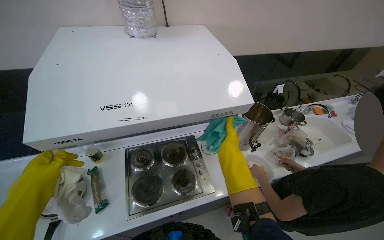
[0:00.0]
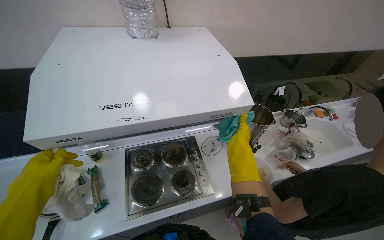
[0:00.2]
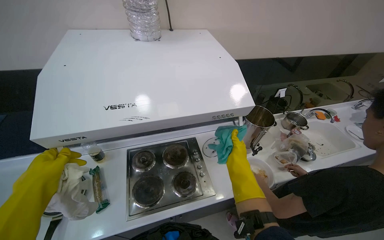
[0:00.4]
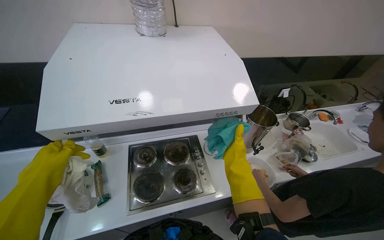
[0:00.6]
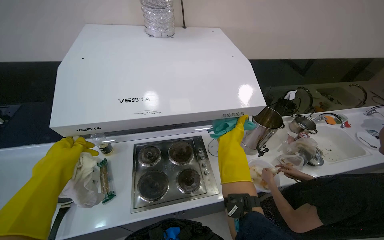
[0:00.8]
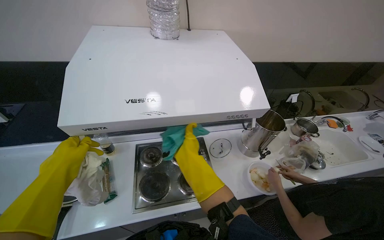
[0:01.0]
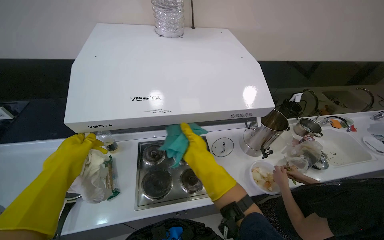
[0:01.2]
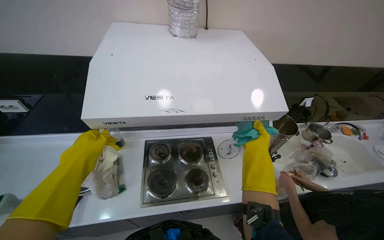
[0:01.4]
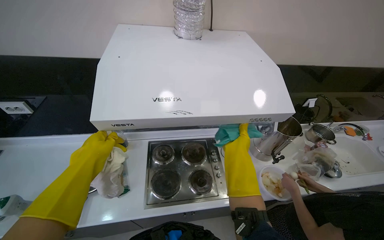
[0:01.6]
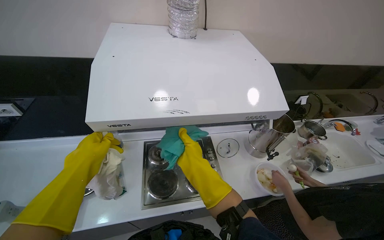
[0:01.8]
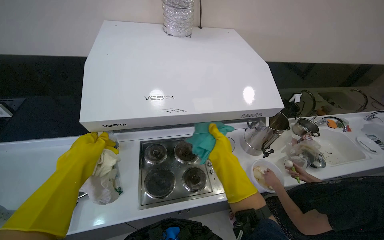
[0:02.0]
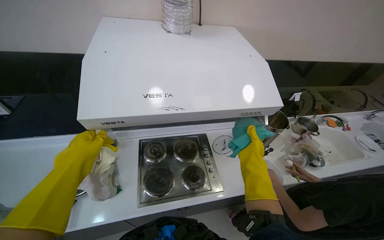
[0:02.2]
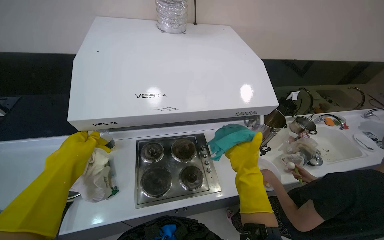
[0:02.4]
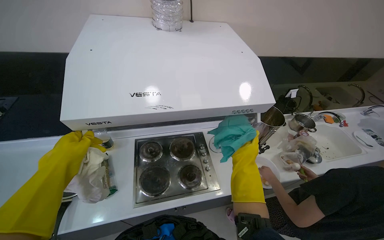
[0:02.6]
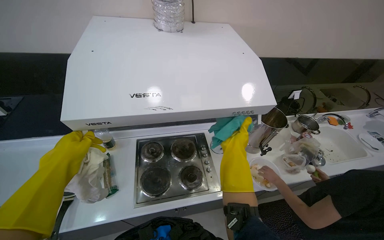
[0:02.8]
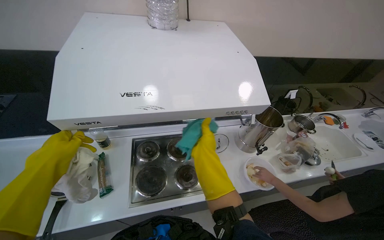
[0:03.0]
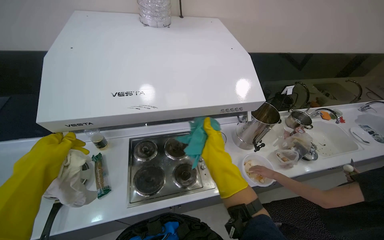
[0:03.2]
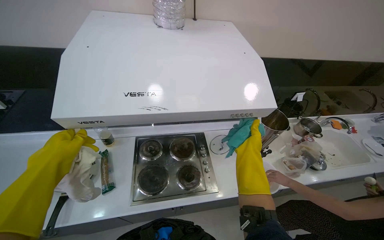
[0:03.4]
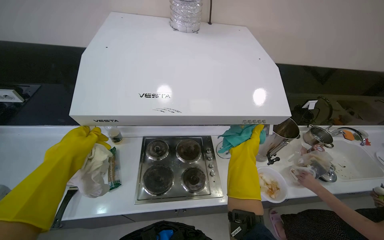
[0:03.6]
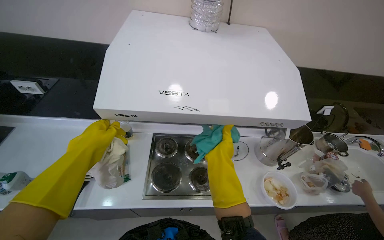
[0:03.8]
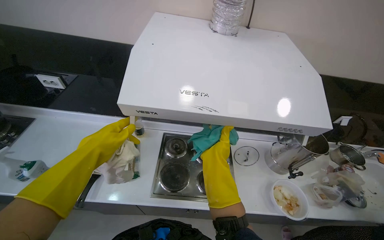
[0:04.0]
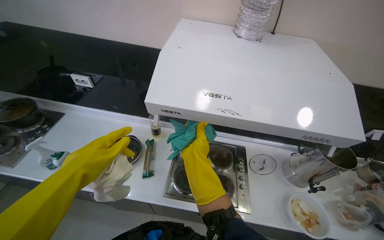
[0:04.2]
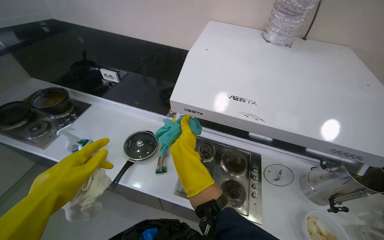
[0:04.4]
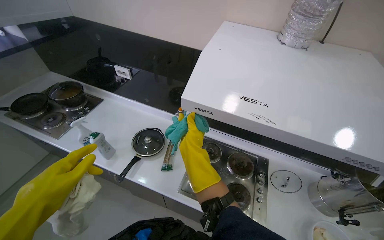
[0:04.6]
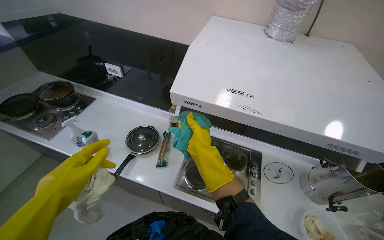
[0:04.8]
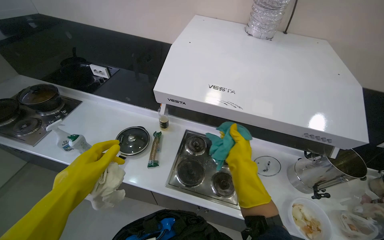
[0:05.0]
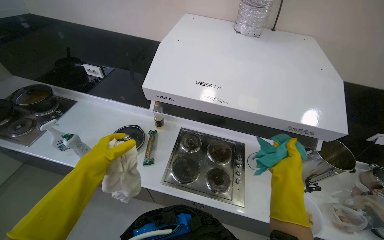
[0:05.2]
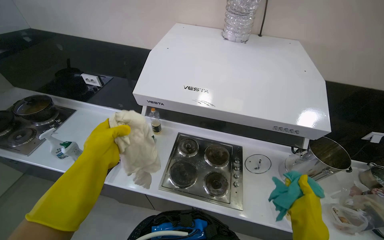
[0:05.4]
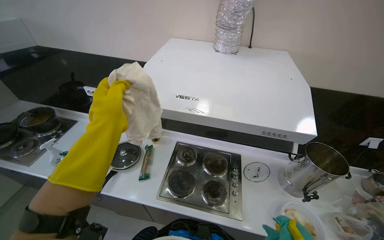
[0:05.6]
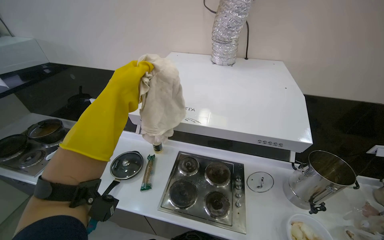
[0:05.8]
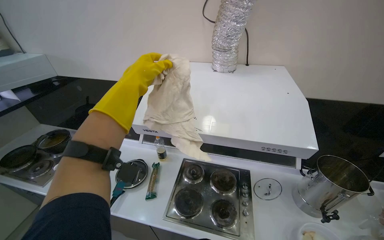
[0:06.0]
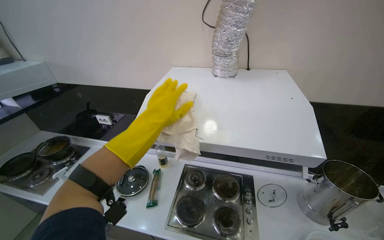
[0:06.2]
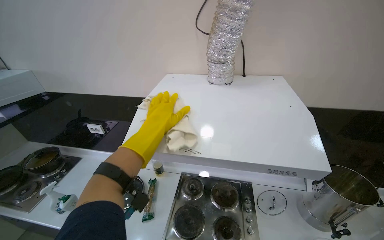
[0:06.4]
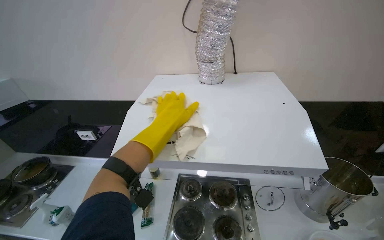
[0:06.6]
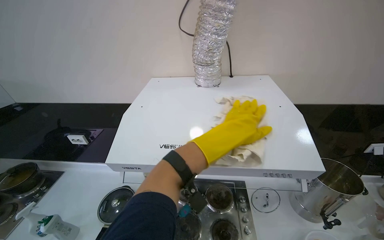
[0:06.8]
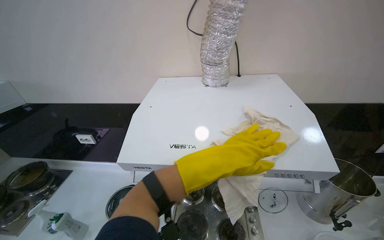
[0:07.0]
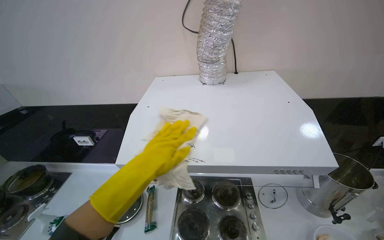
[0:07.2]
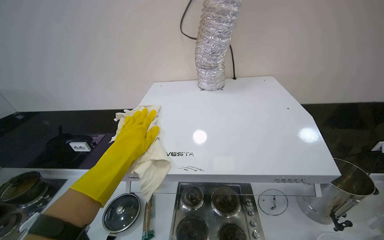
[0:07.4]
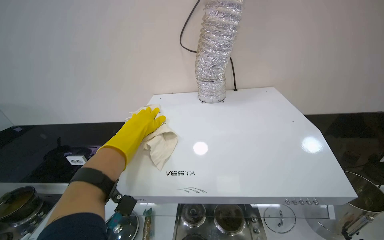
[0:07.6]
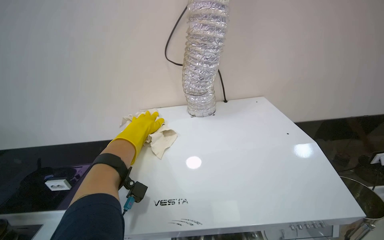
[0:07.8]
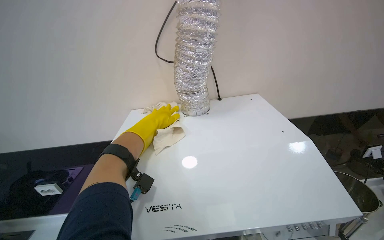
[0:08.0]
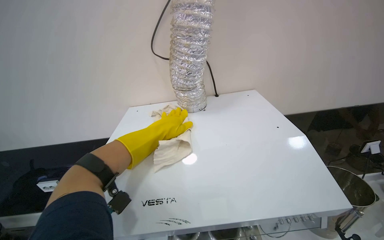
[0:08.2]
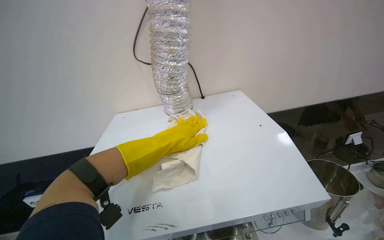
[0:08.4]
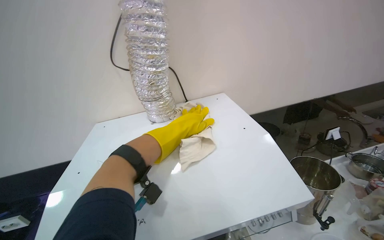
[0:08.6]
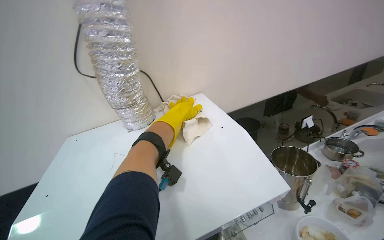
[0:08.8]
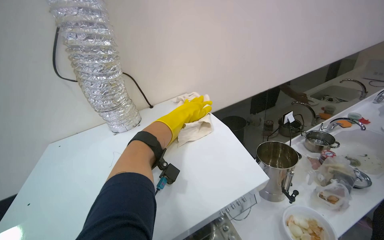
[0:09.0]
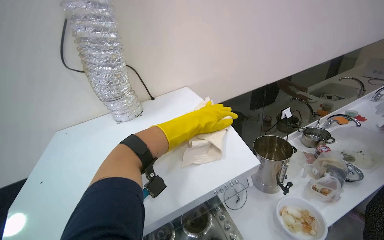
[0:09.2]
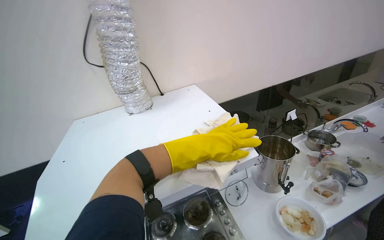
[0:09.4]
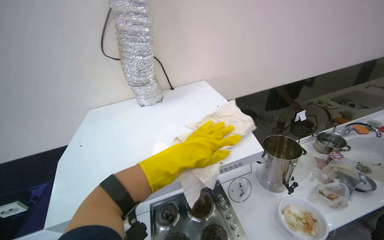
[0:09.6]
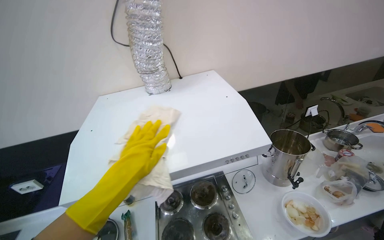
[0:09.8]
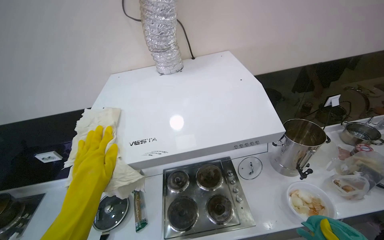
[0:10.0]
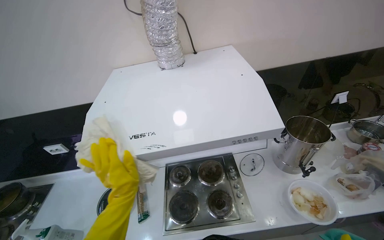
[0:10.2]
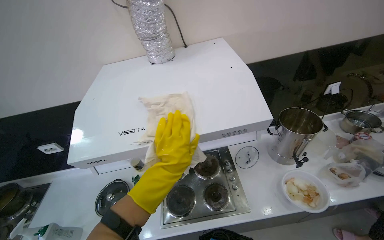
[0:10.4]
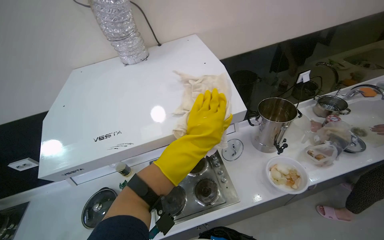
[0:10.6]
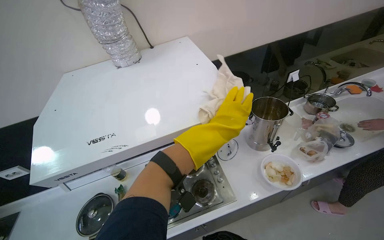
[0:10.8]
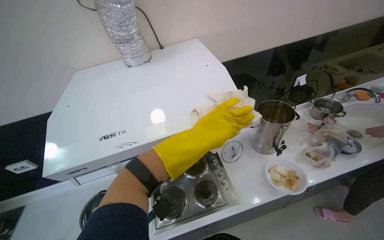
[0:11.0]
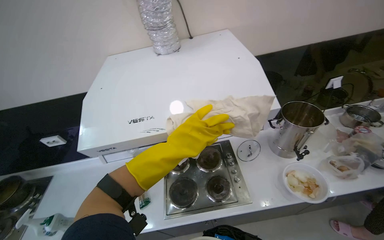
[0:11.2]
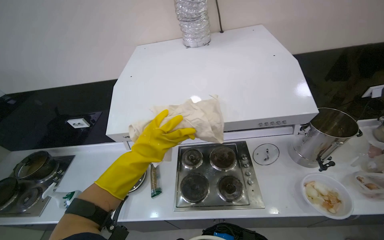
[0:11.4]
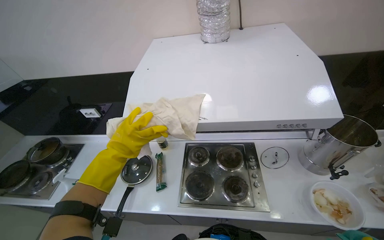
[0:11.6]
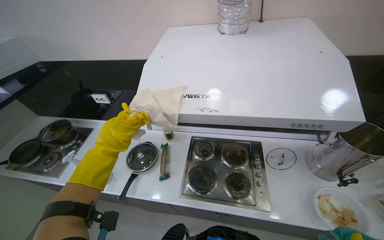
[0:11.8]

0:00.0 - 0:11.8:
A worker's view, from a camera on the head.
Job: cleaning kitchen.
The whole recording: Wiping top of range hood. The worker wipes the top surface of the range hood with a cloth.
0:00.0 - 0:01.4: The right hand swings left and right, approximately 20 cm each way, with 2 reversals.
0:01.4 - 0:03.0: The right hand swings left and right, about 20 cm each way, with 2 reversals.
0:03.0 - 0:04.4: The wearer looks approximately 30 degrees further to the left. The right hand reaches roughly 15 cm to the right, then returns.
0:04.4 - 0:06.0: The left hand goes approximately 40 cm to the right and up the picture.
0:06.0 - 0:07.4: The left hand reaches roughly 25 cm to the right, then returns.
0:07.4 - 0:08.8: The wearer's head swings about 25 degrees to the right. The left hand shifts about 50 cm to the right, up the picture and farther from the camera.
0:08.8 - 0:10.4: The camera pitches downward, by roughly 15 degrees. The left hand swings left and right, approximately 30 cm each way, with 2 reversals.
0:10.4 - 0:11.8: The left hand travels to the left by some 30 cm.

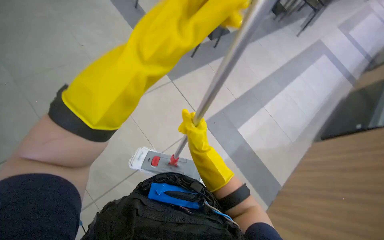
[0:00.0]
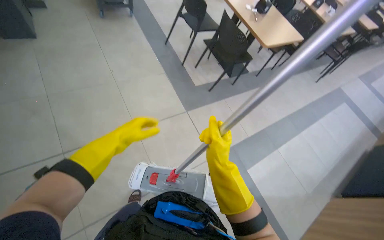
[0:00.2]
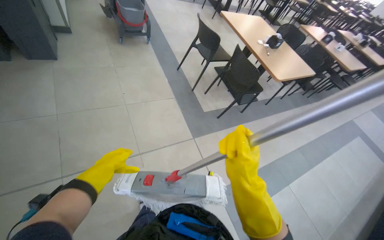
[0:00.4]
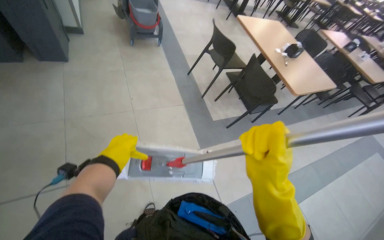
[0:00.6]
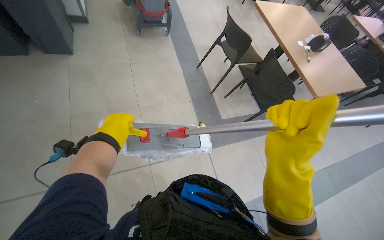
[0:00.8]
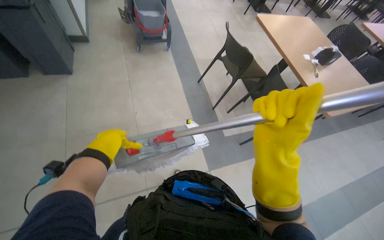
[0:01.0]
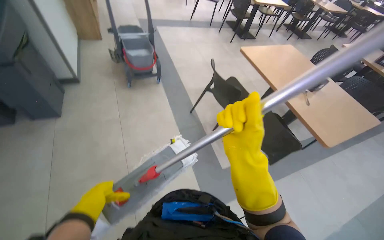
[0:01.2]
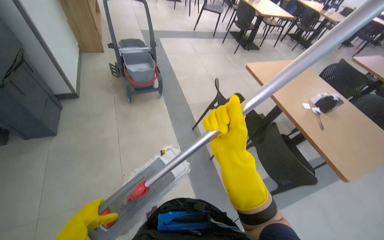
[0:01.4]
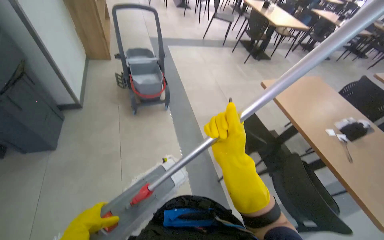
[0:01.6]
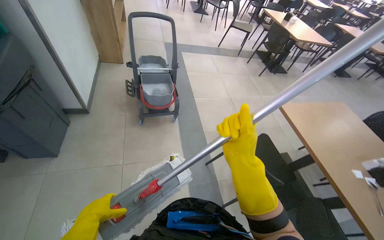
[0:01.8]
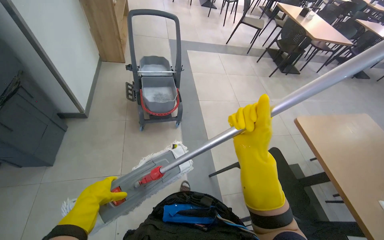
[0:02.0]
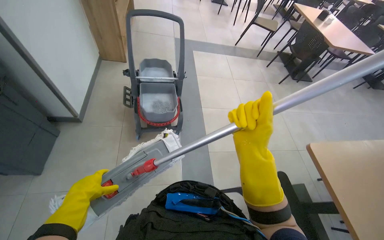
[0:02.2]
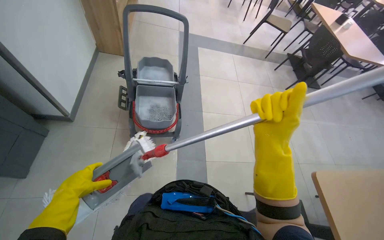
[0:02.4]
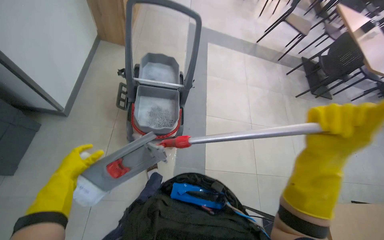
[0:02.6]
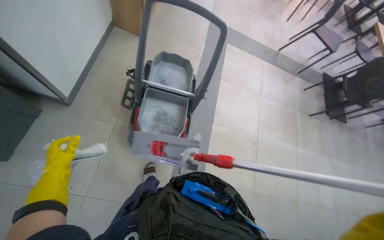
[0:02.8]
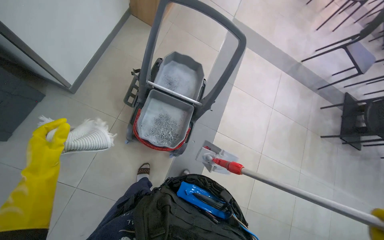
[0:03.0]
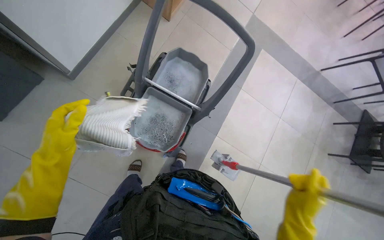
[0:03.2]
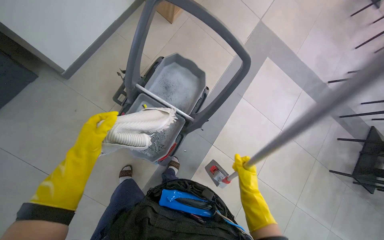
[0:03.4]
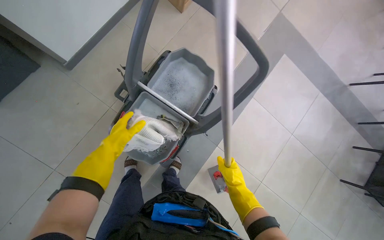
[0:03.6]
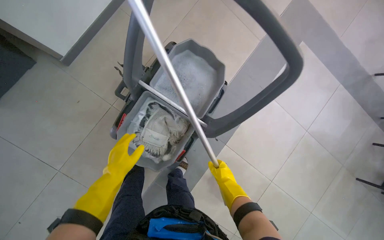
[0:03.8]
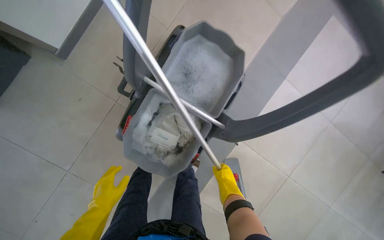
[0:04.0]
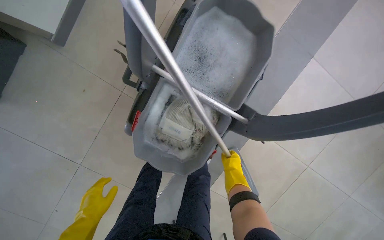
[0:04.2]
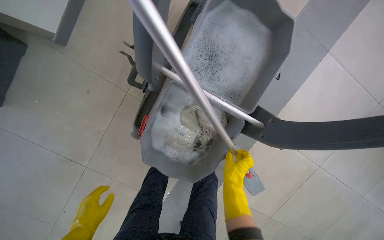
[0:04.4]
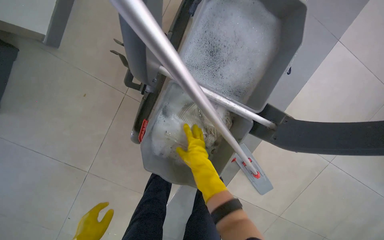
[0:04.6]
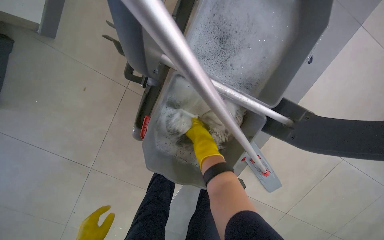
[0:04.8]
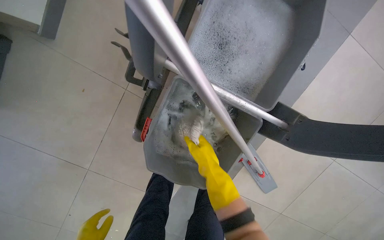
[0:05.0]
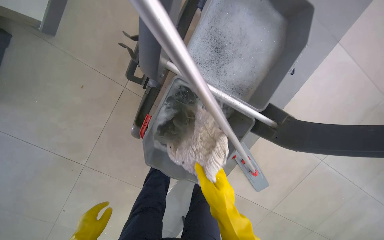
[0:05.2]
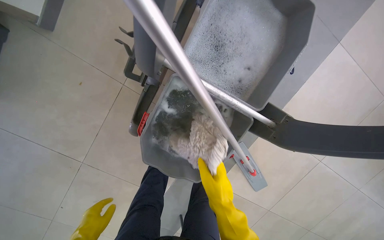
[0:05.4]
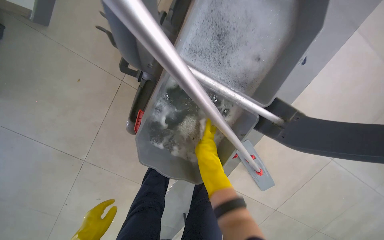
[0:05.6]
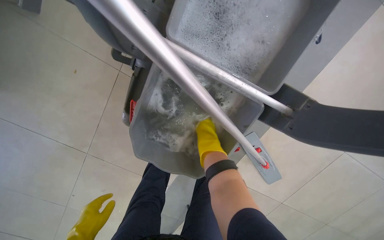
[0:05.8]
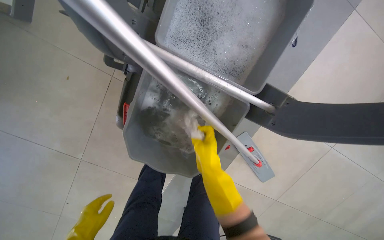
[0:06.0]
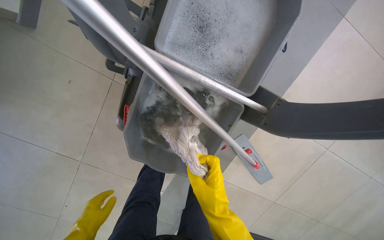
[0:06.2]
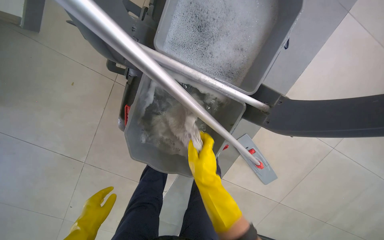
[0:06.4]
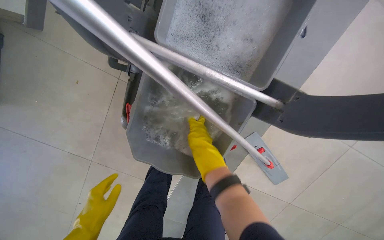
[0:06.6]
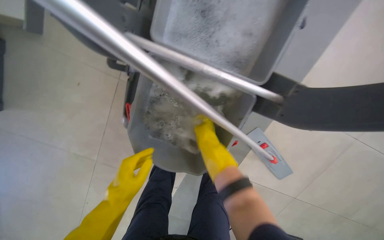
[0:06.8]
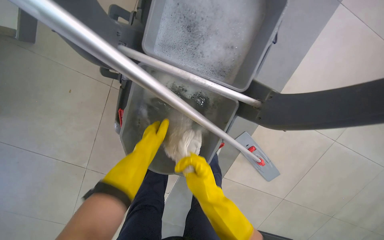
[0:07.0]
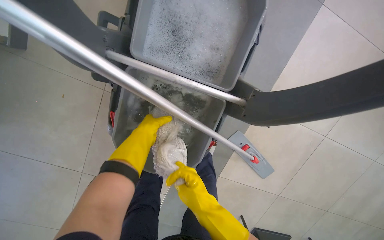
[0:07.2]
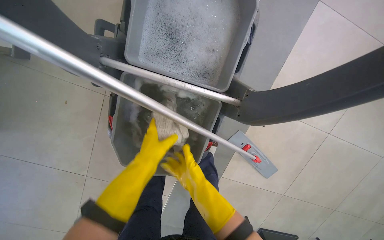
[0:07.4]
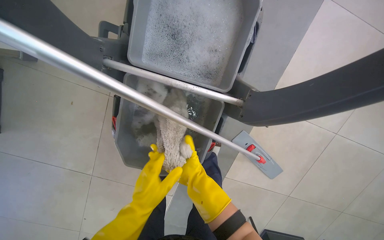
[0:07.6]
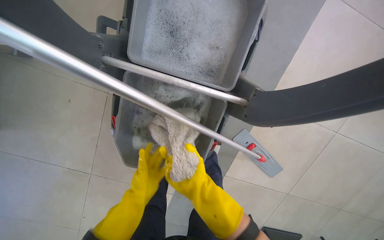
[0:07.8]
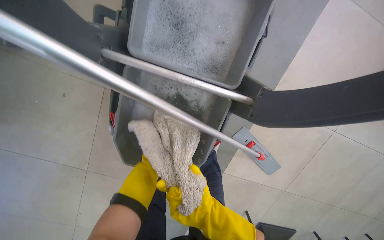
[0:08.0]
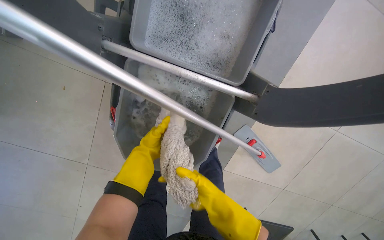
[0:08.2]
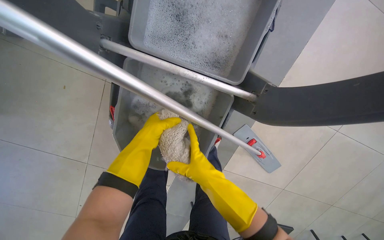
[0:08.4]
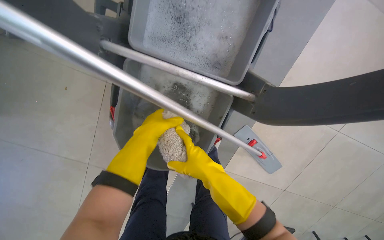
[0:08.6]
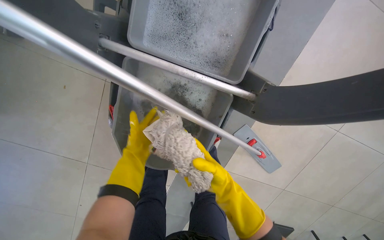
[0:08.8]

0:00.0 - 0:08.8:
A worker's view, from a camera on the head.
Job: preparing cleaning supplies.
The whole recording: Managing cleaning equipment and items. The worker removes the mop head and wrings it in the cleaning bucket.
0:00.0 - 0:01.4: The head travels about 80 cm. The wearer's head swings some 20 degrees to the left. The view tips upward by some 25 degrees.
0:01.4 - 0:03.0: The head travels roughly 1 m. The head turns to the left by approximately 35 degrees.
0:03.0 - 0:04.4: The wearer moves some 60 cm. The head turns to the left by approximately 20 degrees. The camera pitches downward, by approximately 25 degrees.
0:04.4 - 0:05.8: The right hand swings up and down the picture, roughly 15 cm each way, with 2 reversals.
0:05.8 - 0:07.4: The right hand goes up and down the picture, approximately 15 cm each way, reversing 2 times.
0:07.4 - 0:08.8: The right hand travels up the picture and back again, some 5 cm each way; the left hand heads farther from the camera, covering some 10 cm, and reaches roughly 10 cm down the picture, then returns.
